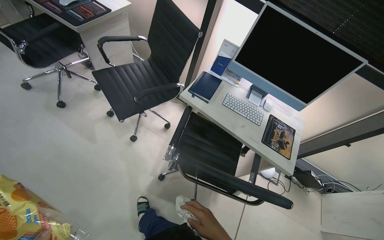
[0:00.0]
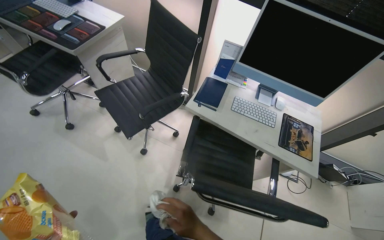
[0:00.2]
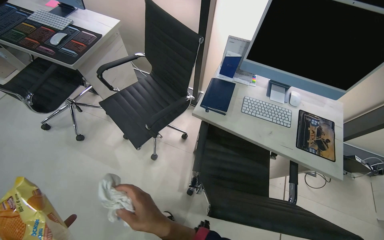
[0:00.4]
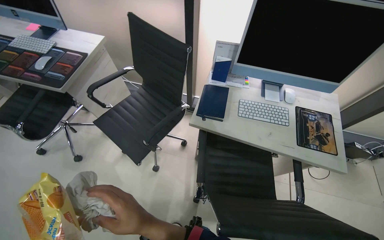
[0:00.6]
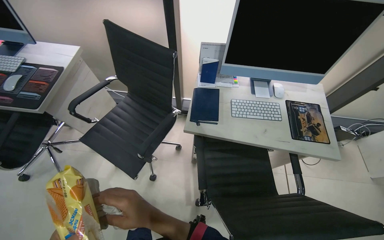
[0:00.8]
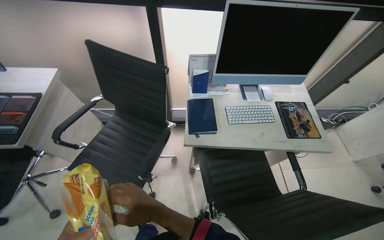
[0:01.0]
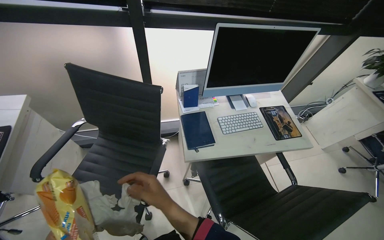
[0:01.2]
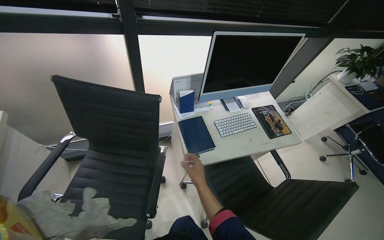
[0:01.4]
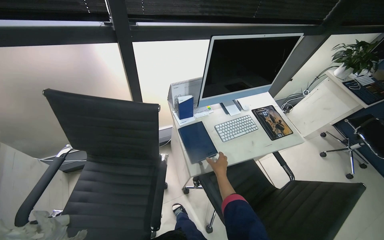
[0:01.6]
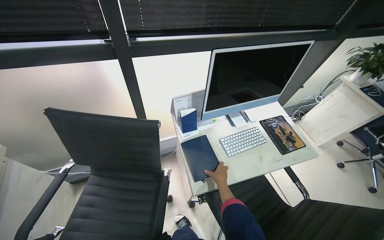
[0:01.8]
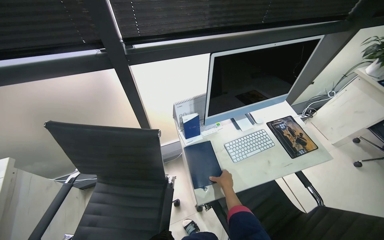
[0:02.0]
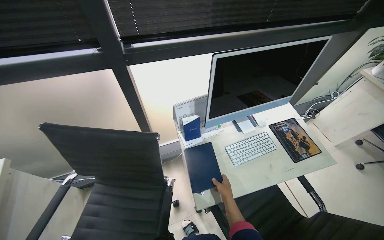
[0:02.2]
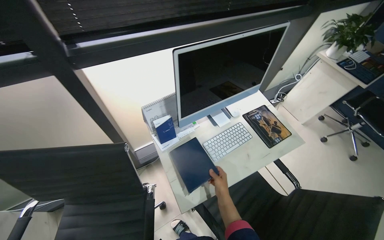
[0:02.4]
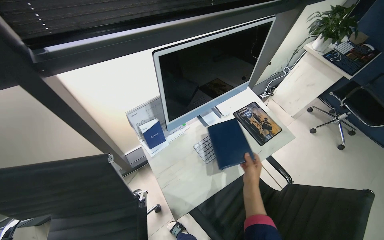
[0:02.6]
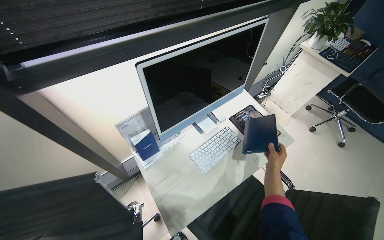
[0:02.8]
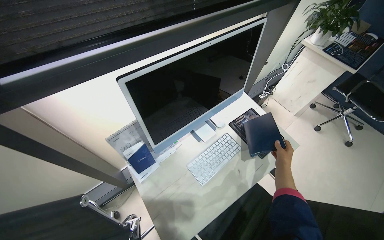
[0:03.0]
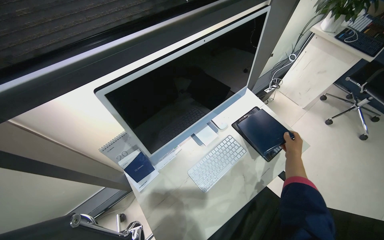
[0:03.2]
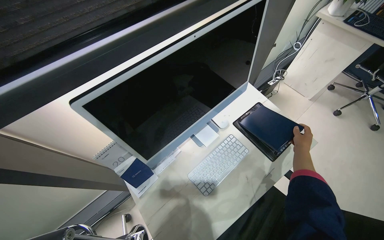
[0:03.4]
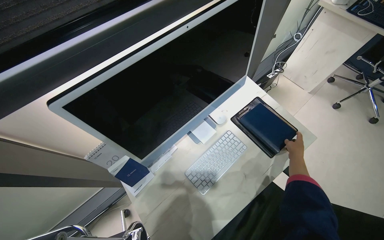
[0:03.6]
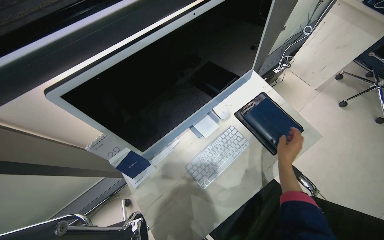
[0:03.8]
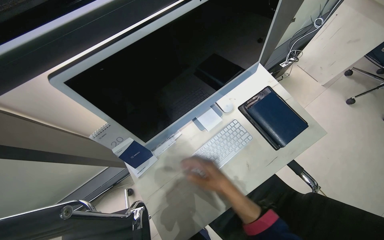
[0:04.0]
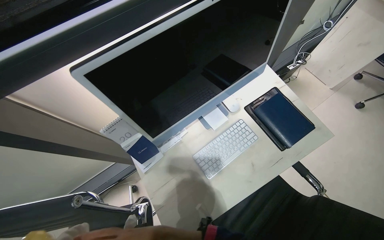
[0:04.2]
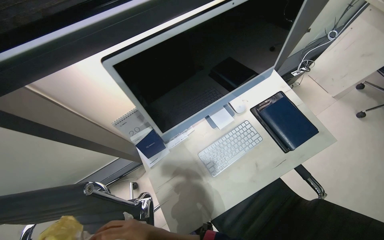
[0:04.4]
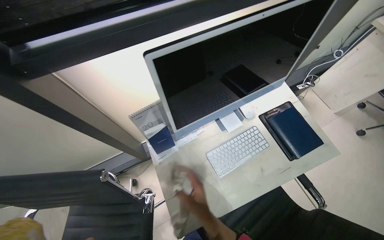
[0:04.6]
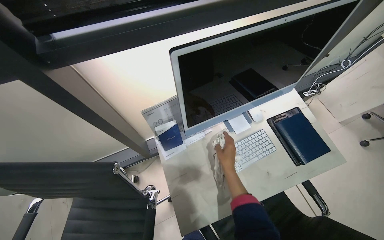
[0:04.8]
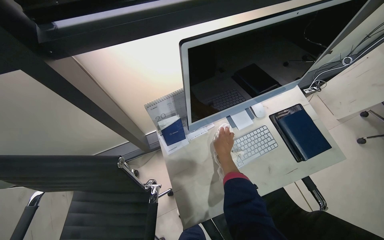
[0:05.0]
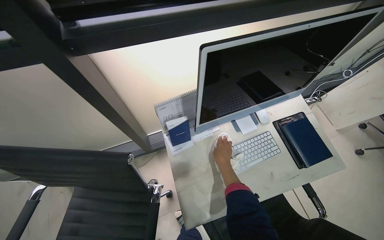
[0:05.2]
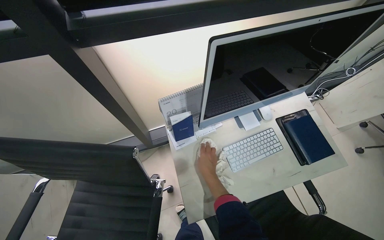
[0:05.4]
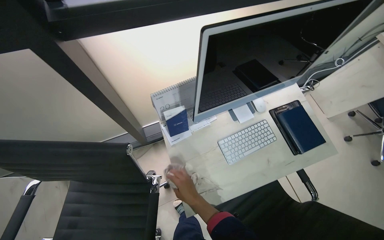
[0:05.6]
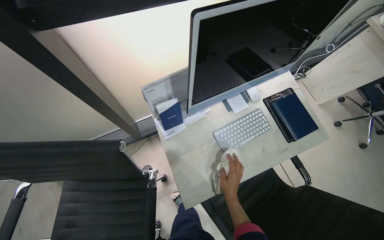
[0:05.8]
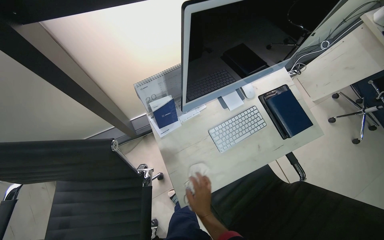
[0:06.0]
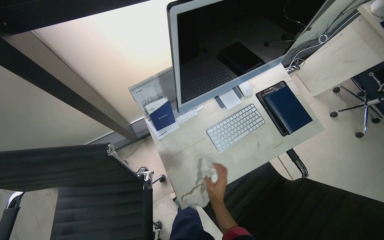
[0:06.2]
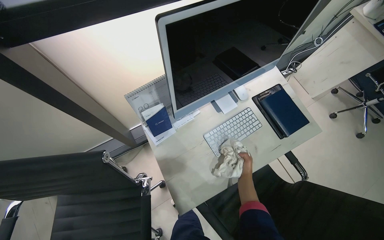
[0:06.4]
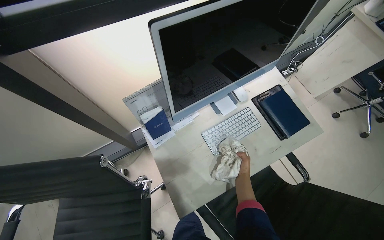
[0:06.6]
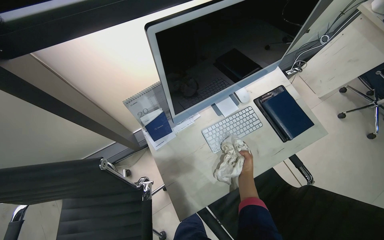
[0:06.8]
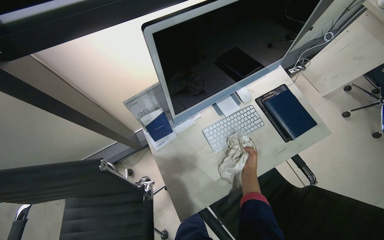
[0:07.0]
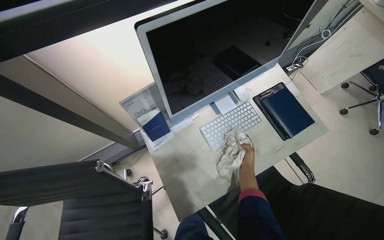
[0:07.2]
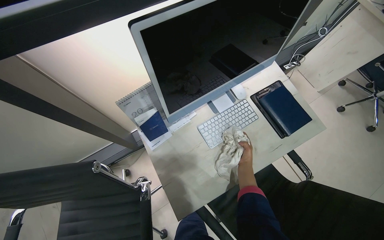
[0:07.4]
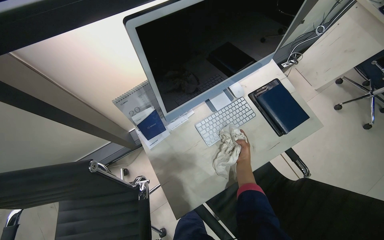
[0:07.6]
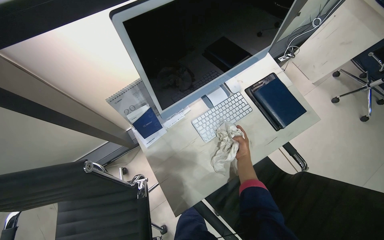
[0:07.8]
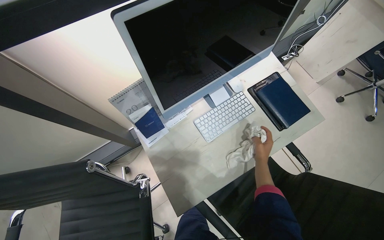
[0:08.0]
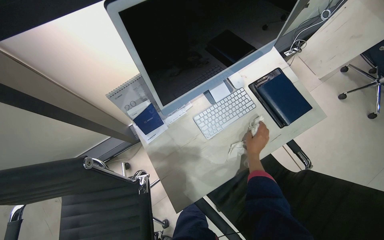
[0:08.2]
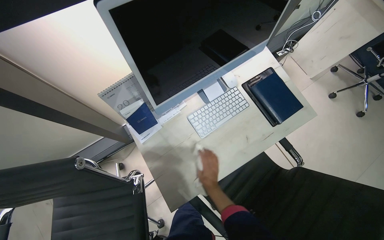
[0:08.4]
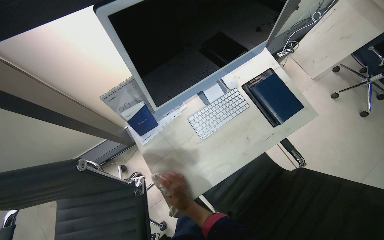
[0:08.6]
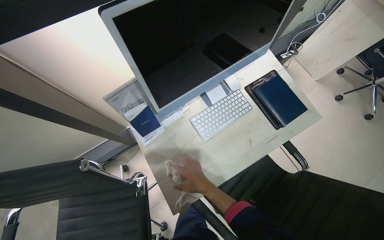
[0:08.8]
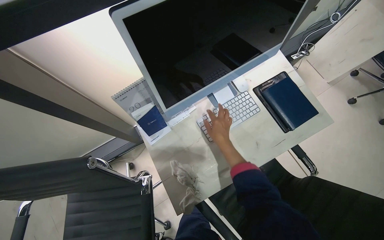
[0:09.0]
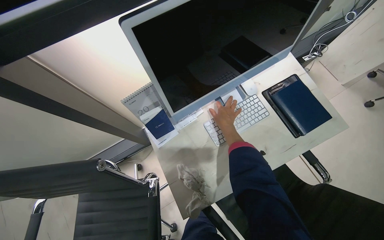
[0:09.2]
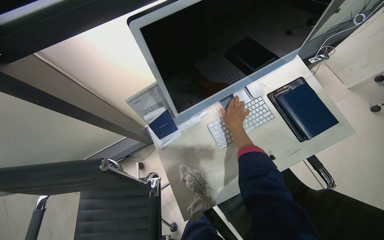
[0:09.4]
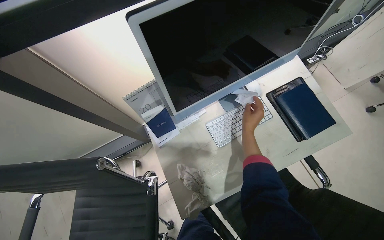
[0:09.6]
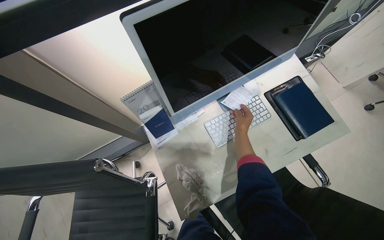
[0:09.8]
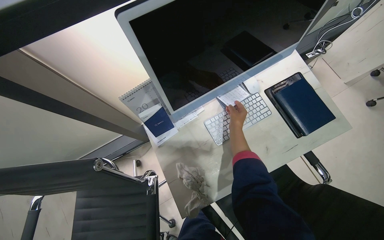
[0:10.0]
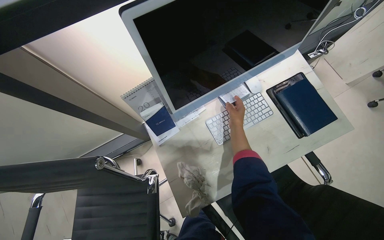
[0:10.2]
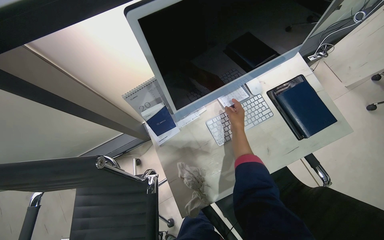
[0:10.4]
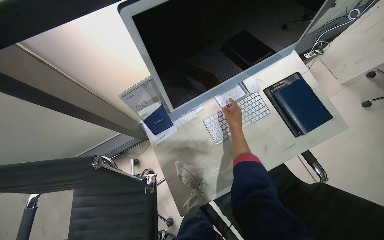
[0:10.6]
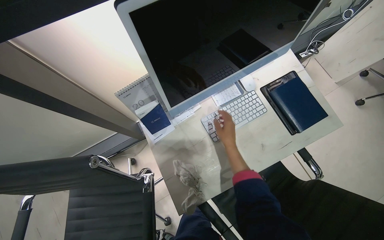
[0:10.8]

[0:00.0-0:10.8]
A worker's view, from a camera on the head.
Job: wiping surfaces.
The whole recording: Wiping office desk surfaces. The worker wipes the surfaces of office desks, including keyboards and mice etc.
0:00.0 to 0:01.6: The wearer moves roughly 60 cm. The wearer's head swings approximately 50 degrees to the right.
0:01.6 to 0:03.0: The right hand goes roughly 40 cm to the right.
0:03.0 to 0:04.6: The right hand travels to the left and down the picture by some 40 cm.
0:04.6 to 0:06.2: The right hand goes roughly 10 cm farther from the camera, and travels up the picture and back again, about 15 cm each way.
0:06.2 to 0:07.8: The right hand goes some 25 cm up the picture and to the right.
0:07.8 to 0:09.2: The right hand is displaced up the picture and to the left by roughly 20 cm.

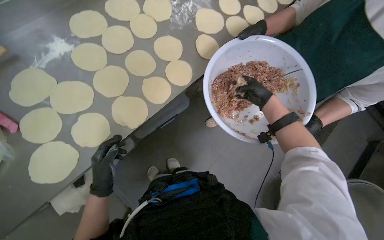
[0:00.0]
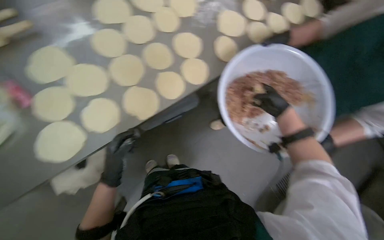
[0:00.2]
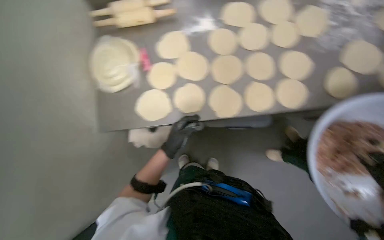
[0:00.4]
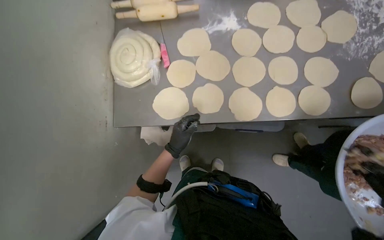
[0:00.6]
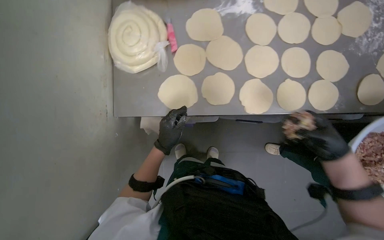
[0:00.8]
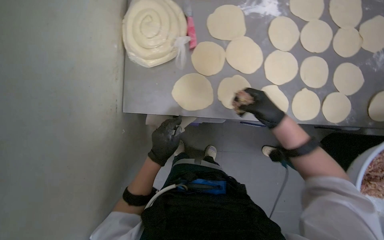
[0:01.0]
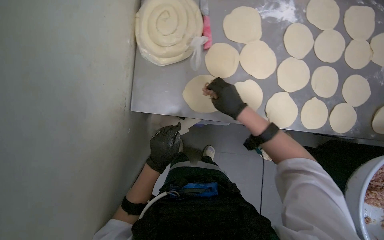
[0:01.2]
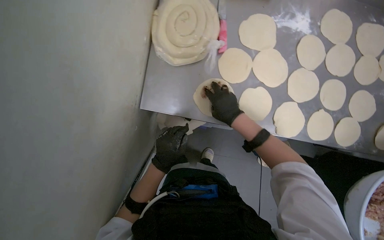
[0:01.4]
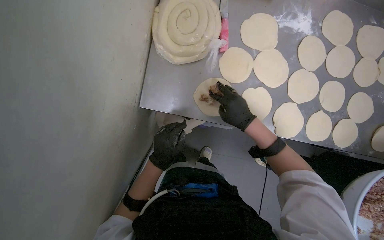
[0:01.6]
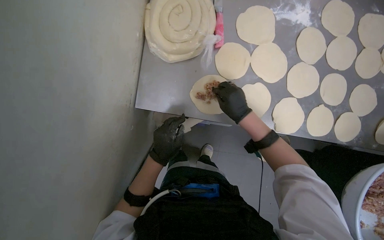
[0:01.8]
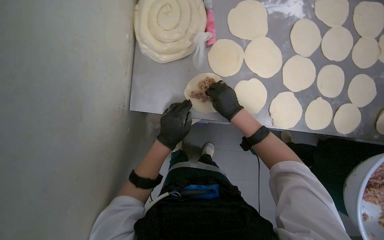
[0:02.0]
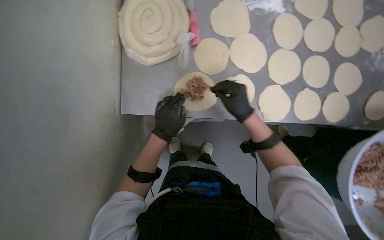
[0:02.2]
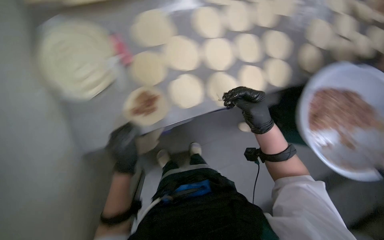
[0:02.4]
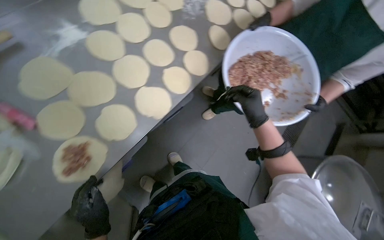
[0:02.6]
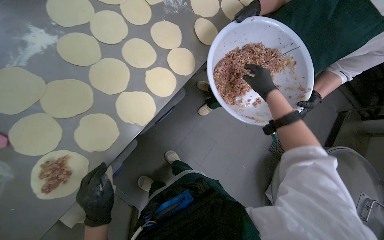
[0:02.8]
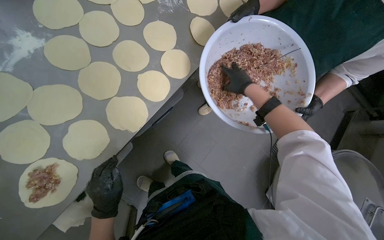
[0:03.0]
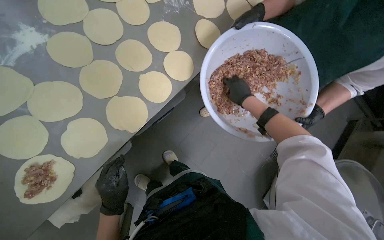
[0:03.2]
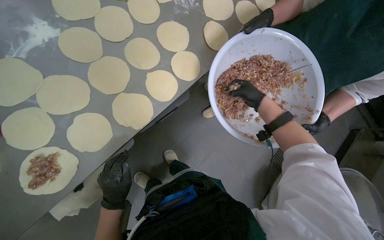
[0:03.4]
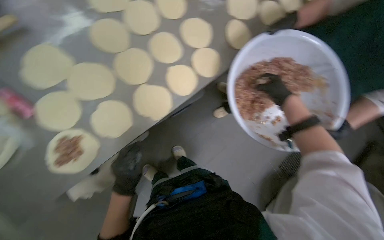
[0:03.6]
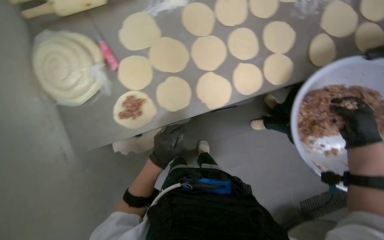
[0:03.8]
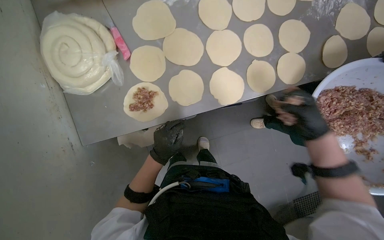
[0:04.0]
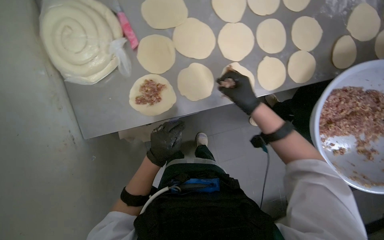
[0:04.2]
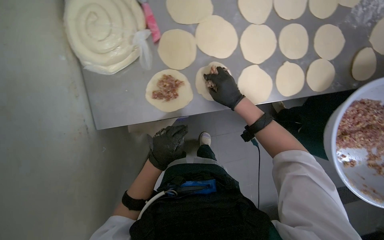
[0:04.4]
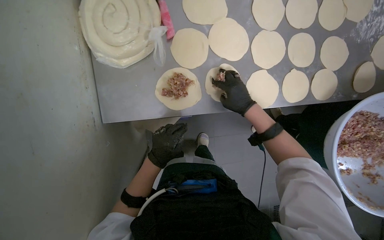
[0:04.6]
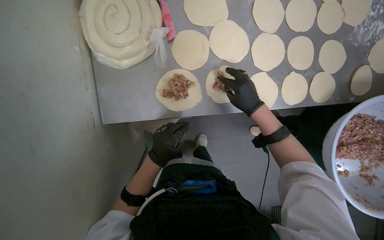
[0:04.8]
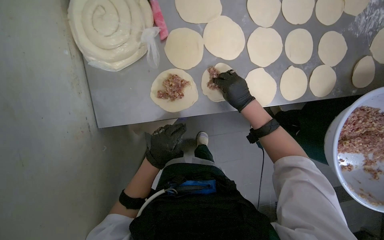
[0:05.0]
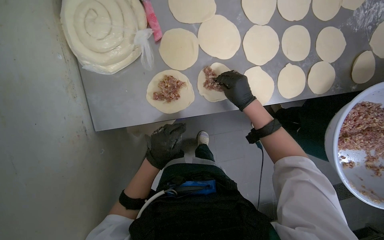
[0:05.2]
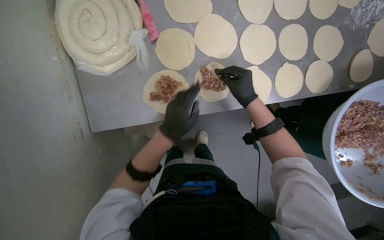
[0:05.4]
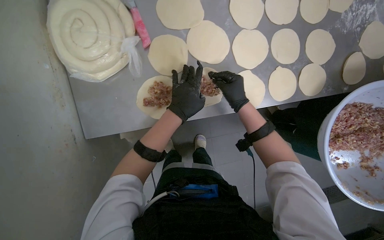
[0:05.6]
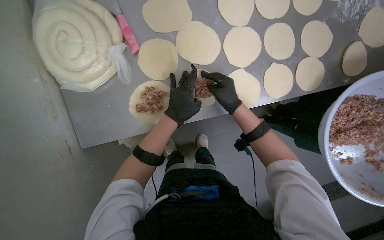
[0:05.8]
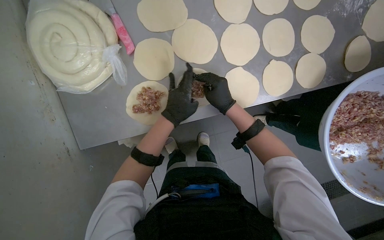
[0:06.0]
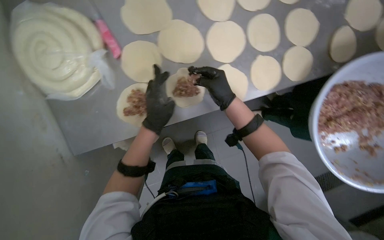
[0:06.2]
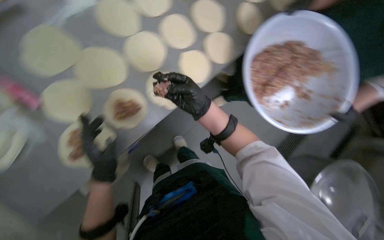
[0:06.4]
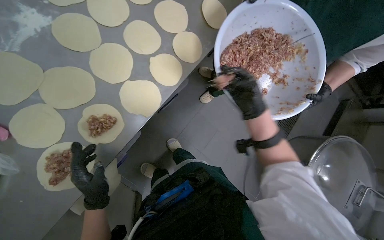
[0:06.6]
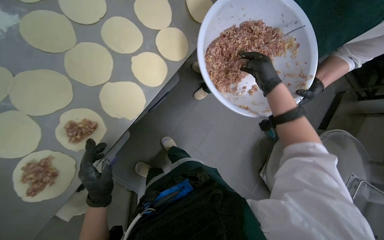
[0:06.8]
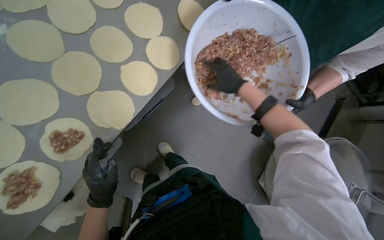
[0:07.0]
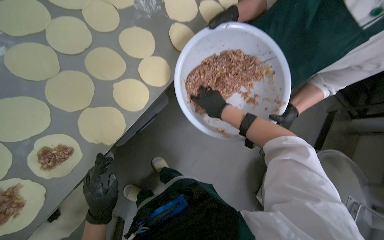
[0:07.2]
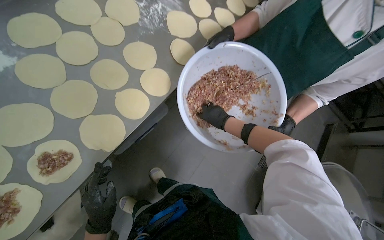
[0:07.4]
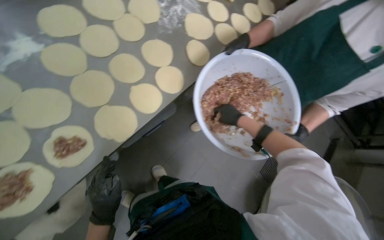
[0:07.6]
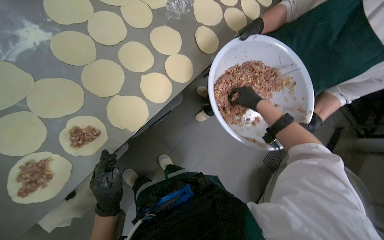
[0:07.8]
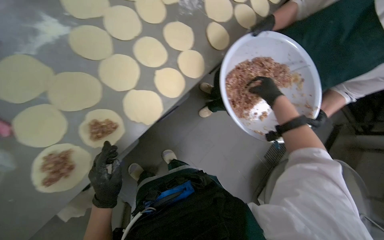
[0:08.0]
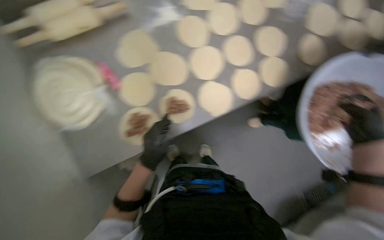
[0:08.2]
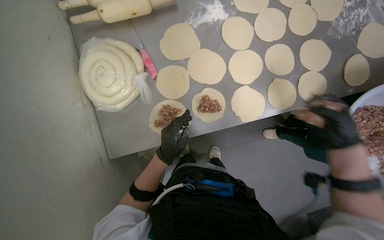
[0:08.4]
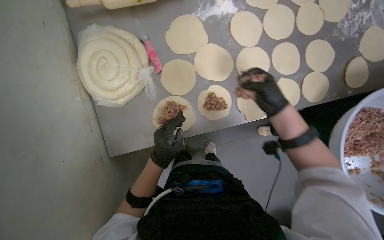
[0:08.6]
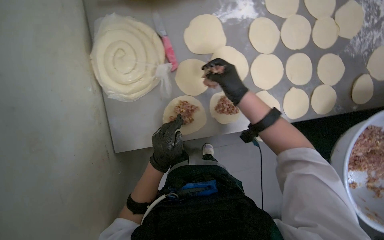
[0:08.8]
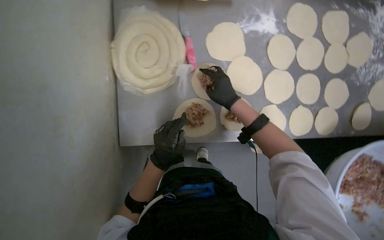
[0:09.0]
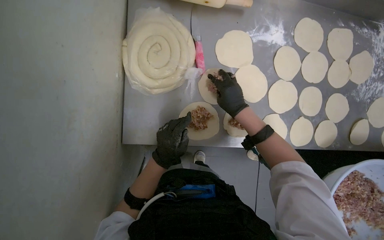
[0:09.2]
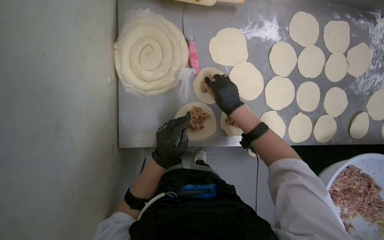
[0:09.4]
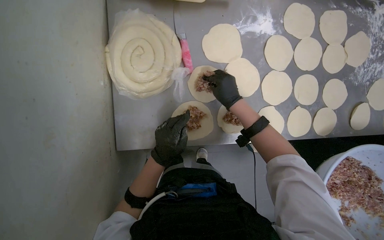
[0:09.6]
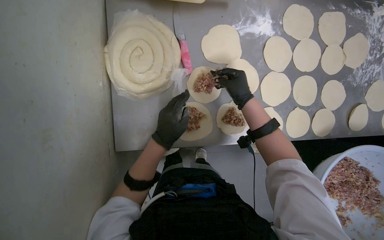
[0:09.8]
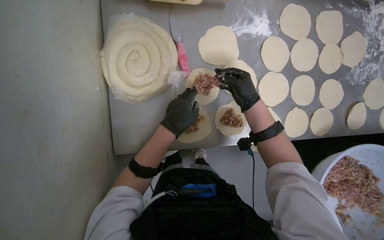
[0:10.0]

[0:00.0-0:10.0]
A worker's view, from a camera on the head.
Job: preparing food.
The whole recording: Placing meat filling onto dough circles. The worker places meat filling onto individual dough circles.
0:00.0 to 0:01.4: The wearer moves some 50 cm. Everything in view rotates roughly 55 degrees clockwise.
0:01.4 to 0:02.8: The head turns to the right by some 65 degrees.
0:02.8 to 0:04.2: The wearer looks approximately 35 degrees further to the left.
0:04.2 to 0:05.8: The left hand goes about 15 cm up the picture.
0:05.8 to 0:07.2: The scene turns about 40 degrees counterclockwise in the picture.
0:07.2 to 0:08.6: The wearer's head swings about 40 degrees to the left.
0:08.6 to 0:10.0: The right hand shifts about 10 cm to the left; the left hand heads up the picture, covering some 10 cm.
